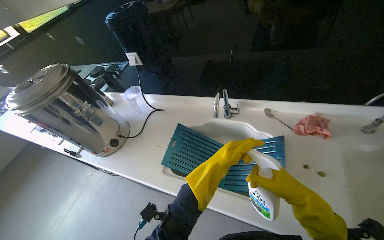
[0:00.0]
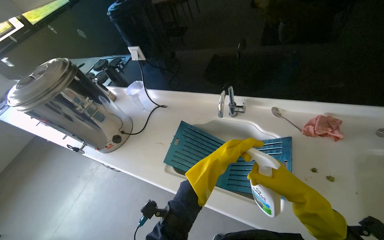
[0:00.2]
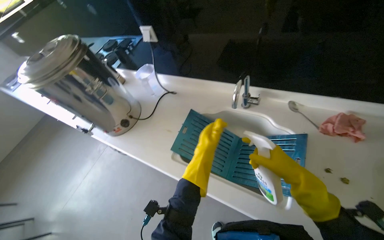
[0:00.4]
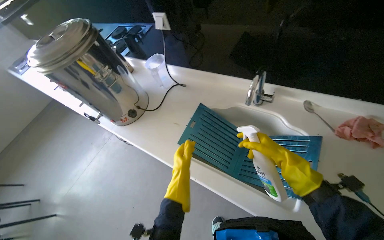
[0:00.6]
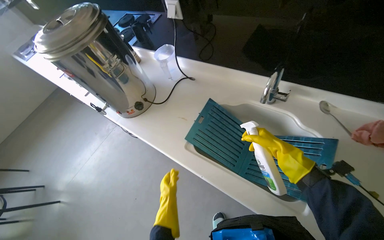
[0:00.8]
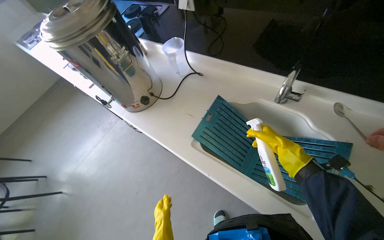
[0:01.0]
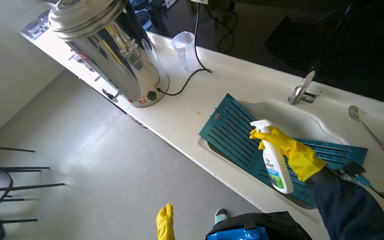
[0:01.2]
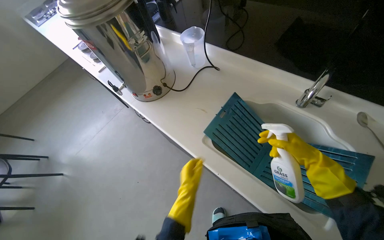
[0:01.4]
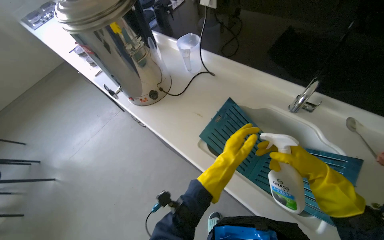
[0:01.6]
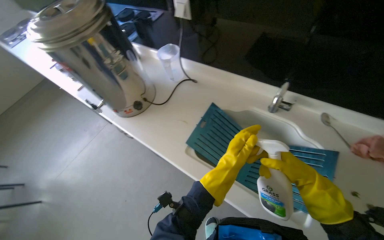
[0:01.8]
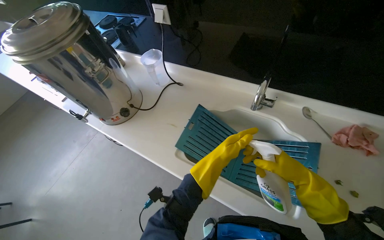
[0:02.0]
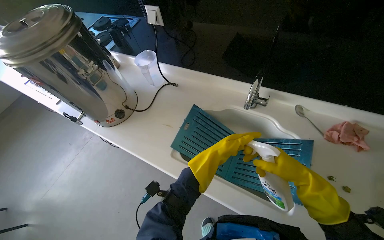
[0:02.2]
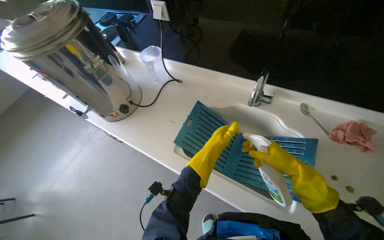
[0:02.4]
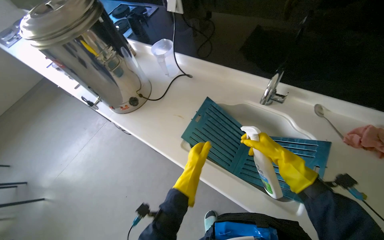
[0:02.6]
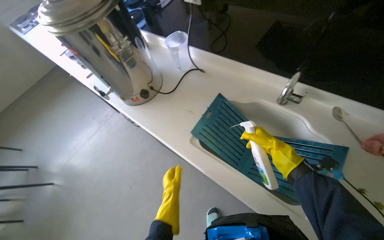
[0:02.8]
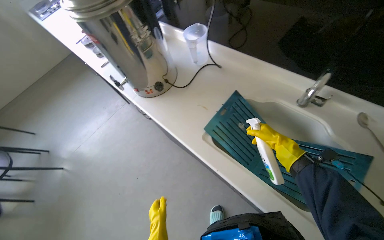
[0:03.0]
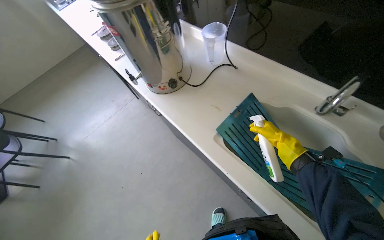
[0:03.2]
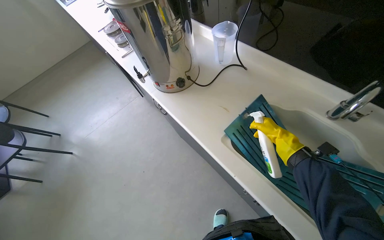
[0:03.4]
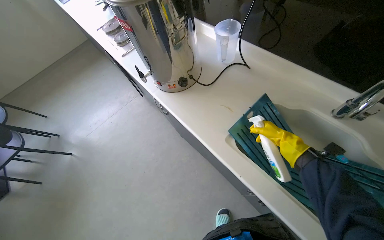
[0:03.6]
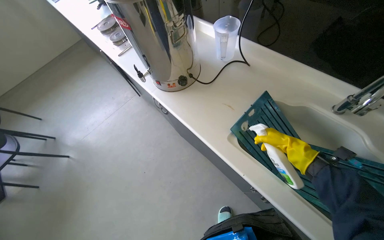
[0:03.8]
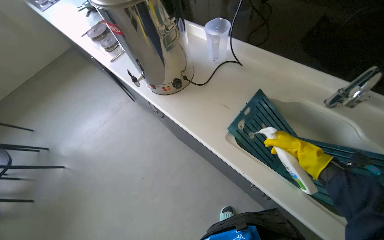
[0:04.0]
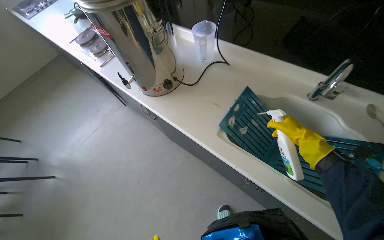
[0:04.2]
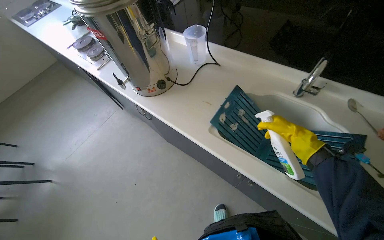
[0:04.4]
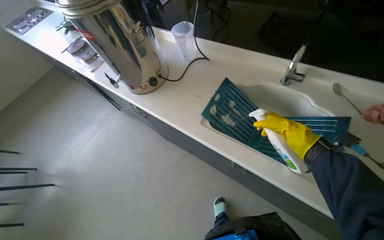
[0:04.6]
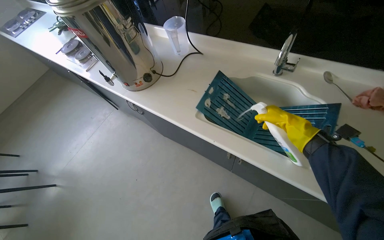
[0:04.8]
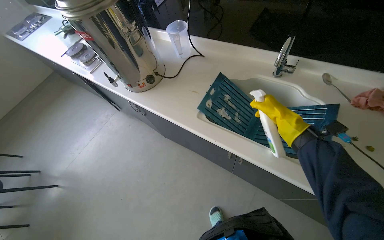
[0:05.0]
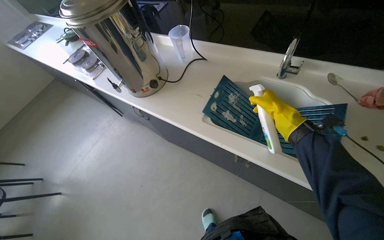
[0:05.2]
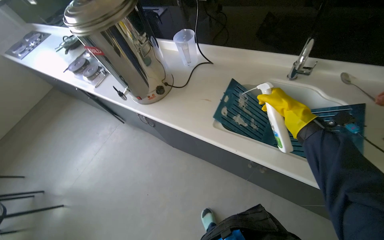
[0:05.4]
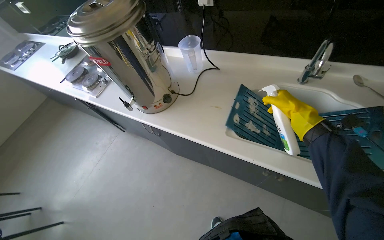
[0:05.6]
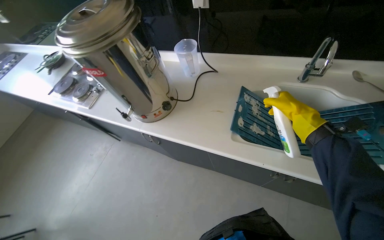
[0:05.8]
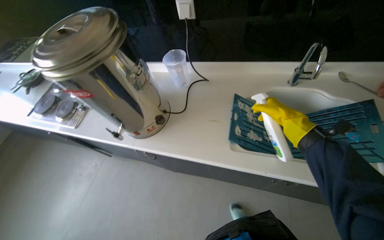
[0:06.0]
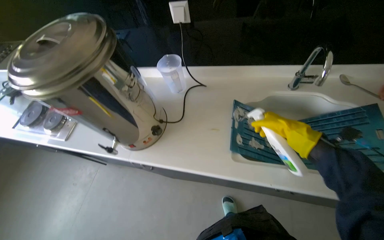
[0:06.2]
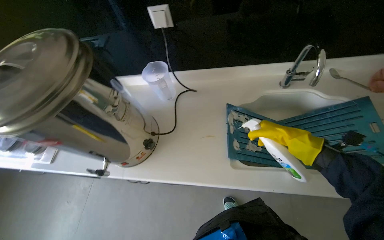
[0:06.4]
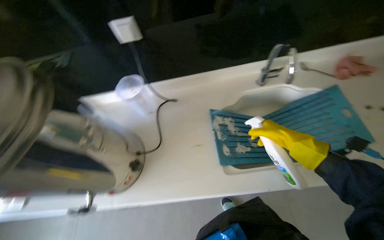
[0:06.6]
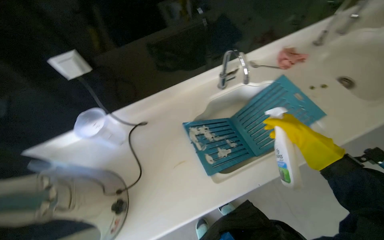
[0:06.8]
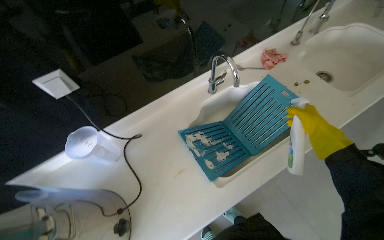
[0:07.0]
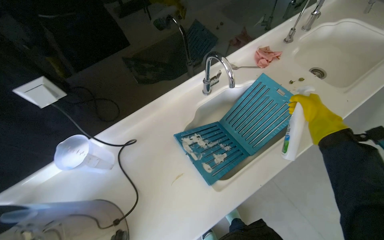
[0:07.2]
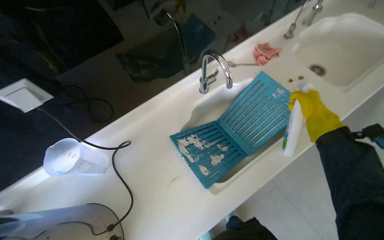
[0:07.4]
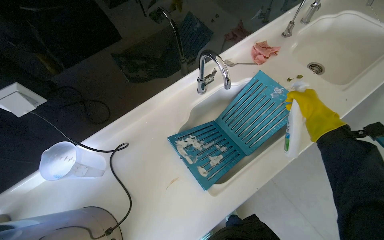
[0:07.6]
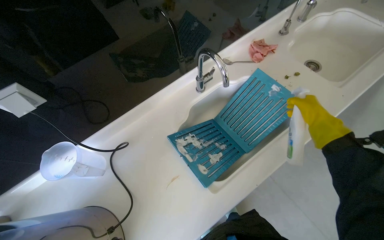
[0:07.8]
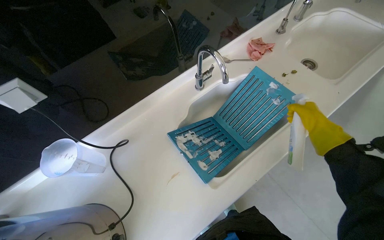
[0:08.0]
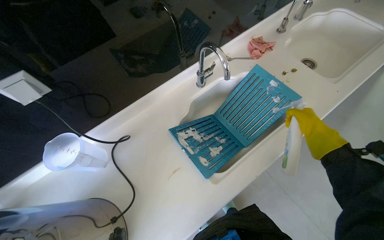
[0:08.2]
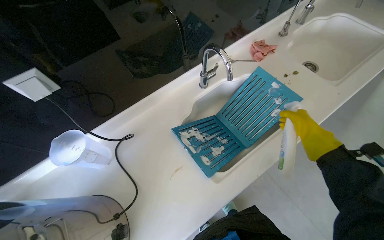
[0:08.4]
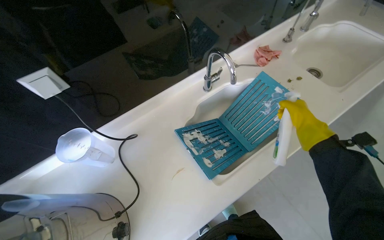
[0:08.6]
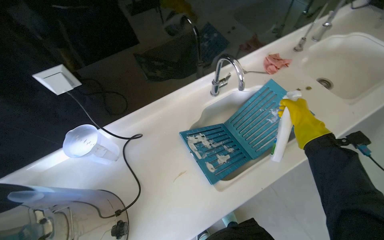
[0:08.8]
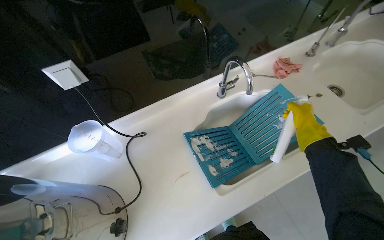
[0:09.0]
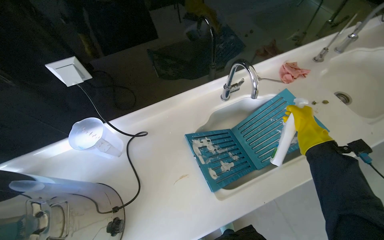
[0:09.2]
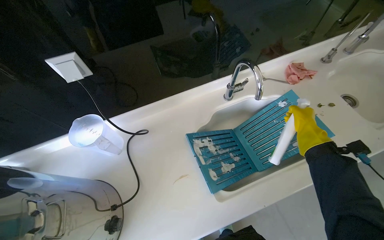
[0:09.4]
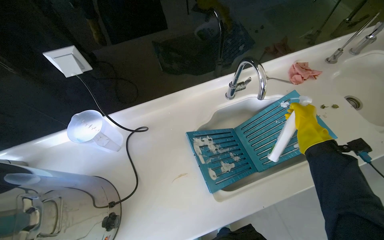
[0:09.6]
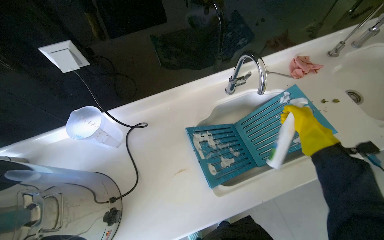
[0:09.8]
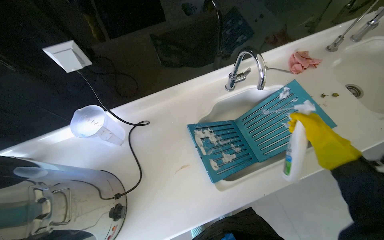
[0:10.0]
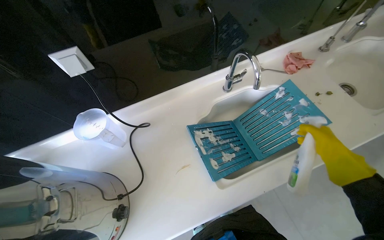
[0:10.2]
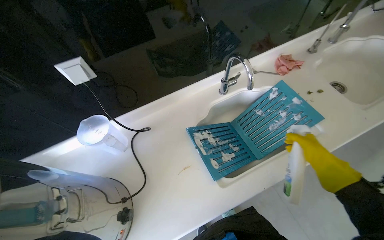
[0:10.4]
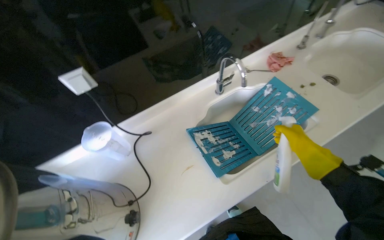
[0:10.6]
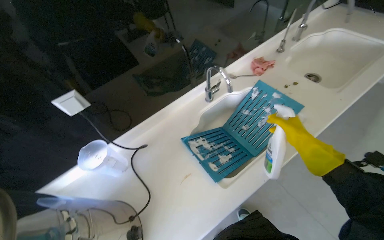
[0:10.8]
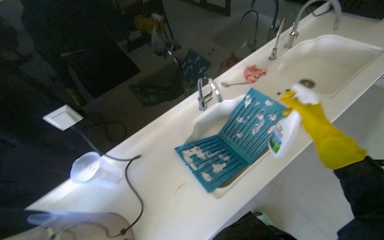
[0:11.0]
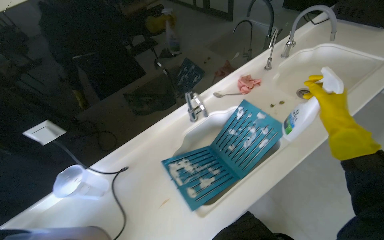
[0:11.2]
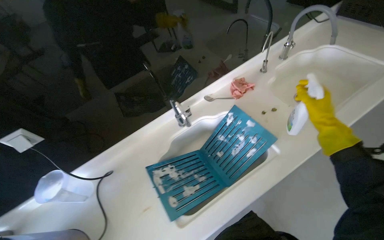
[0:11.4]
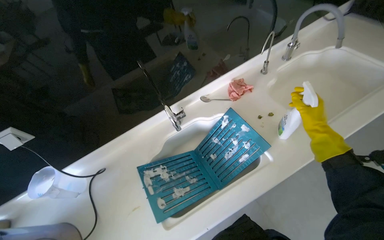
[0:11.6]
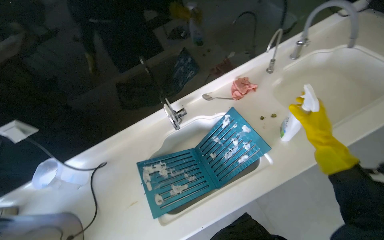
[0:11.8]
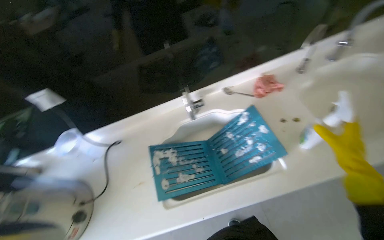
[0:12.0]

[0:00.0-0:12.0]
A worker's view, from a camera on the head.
Job: cleaning kitchen.
The whole recording: Preparing range hood filters for cleaning. The worker removes the first set of range hood filters, places them in the sink, cleans the sink, and sprays the filters with cleaning solution.
0:00.0 to 0:01.6: The view tilts approximately 15 degrees downward. The right hand is displaced up the picture by about 15 cm, and goes farther from the camera and returns, approximately 30 cm each way.
0:01.6 to 0:03.0: The left hand travels down the picture and to the left by approximately 30 cm. Meanwhile the right hand heads farther from the camera, covering about 20 cm.
0:03.0 to 0:04.4: The right hand travels nearer to the camera by roughly 10 cm.
0:06.0 to 0:07.6: The wearer looks roughly 50 degrees further to the right.
0:09.0 to 0:10.4: The right hand travels down the picture and nearer to the camera by some 15 cm.

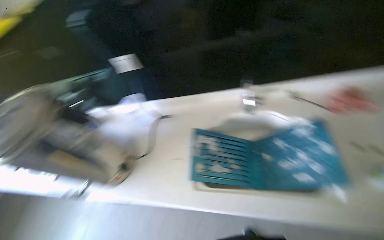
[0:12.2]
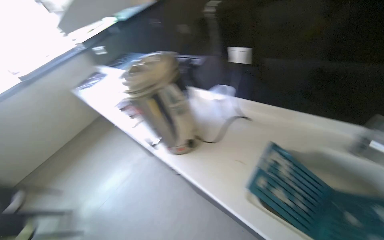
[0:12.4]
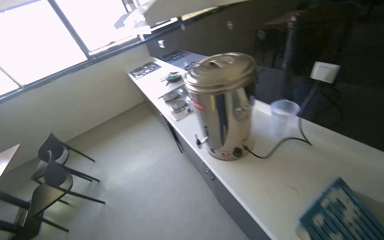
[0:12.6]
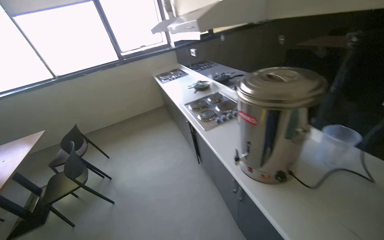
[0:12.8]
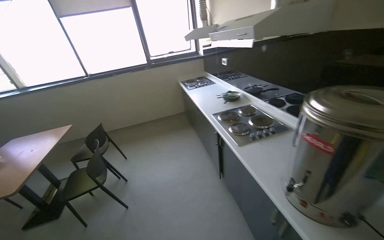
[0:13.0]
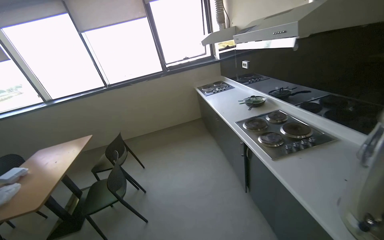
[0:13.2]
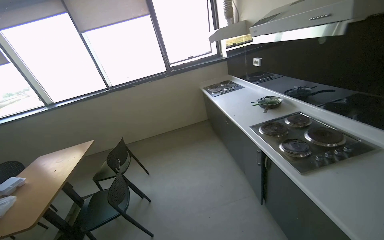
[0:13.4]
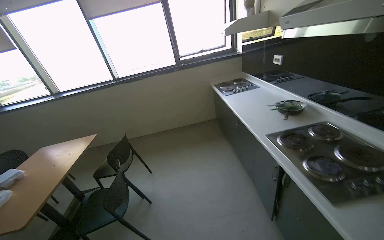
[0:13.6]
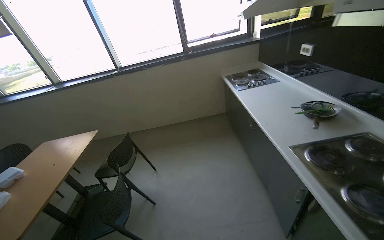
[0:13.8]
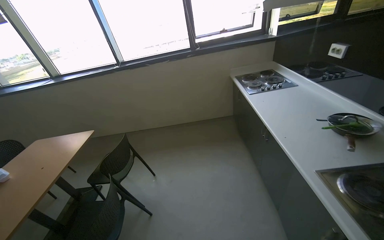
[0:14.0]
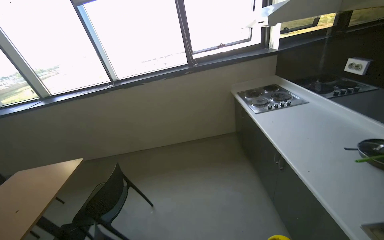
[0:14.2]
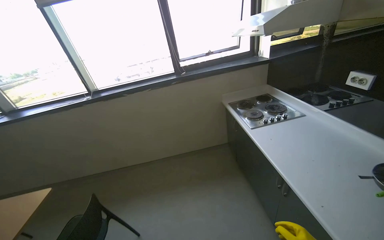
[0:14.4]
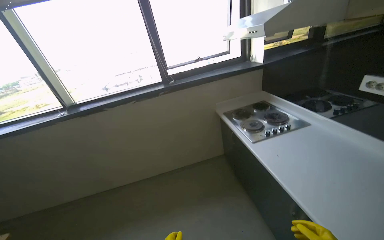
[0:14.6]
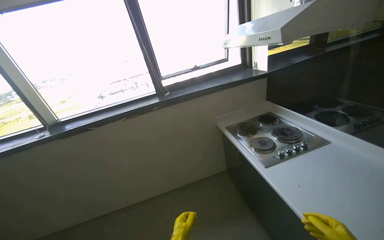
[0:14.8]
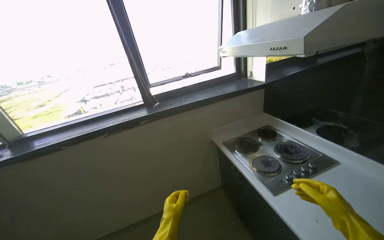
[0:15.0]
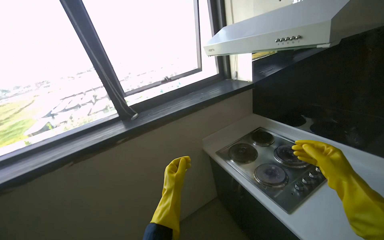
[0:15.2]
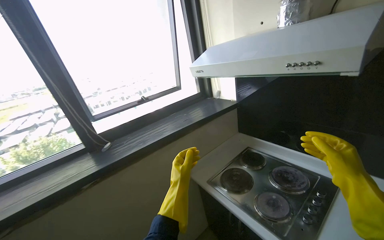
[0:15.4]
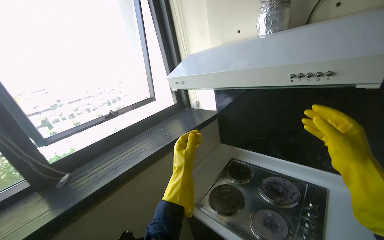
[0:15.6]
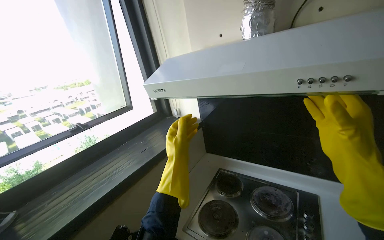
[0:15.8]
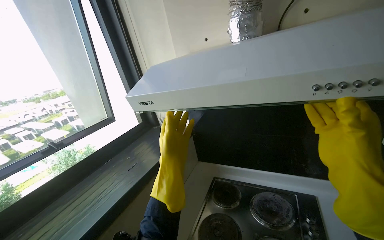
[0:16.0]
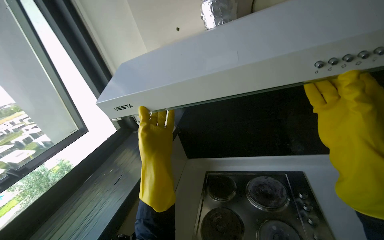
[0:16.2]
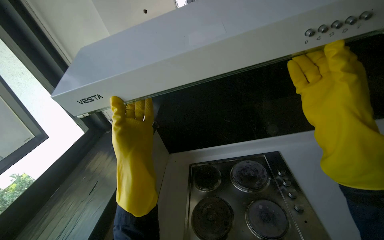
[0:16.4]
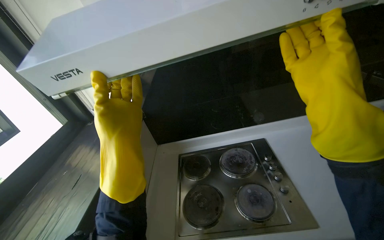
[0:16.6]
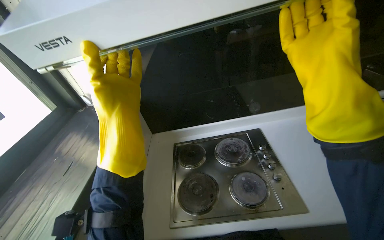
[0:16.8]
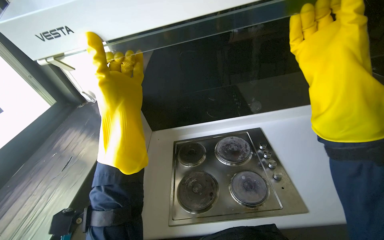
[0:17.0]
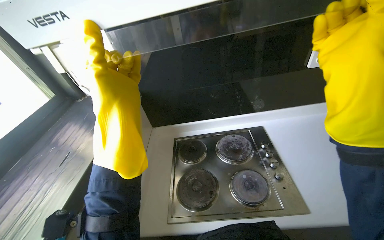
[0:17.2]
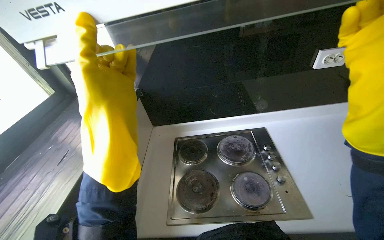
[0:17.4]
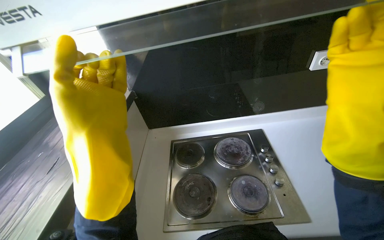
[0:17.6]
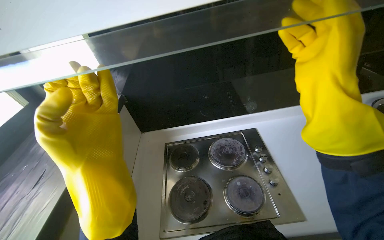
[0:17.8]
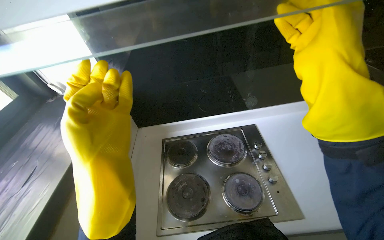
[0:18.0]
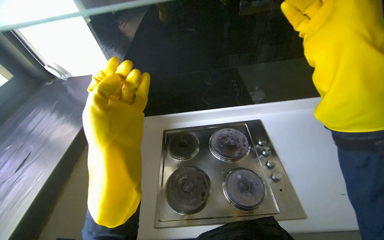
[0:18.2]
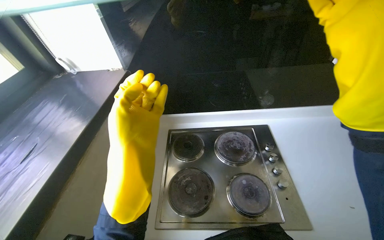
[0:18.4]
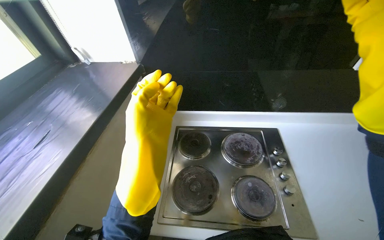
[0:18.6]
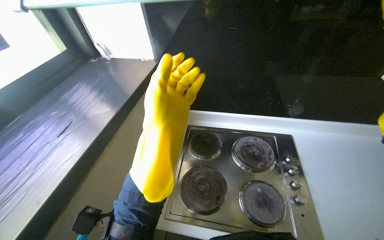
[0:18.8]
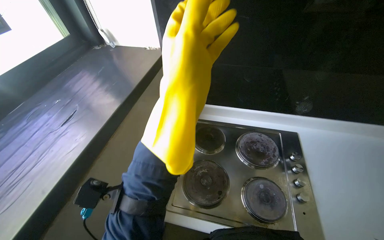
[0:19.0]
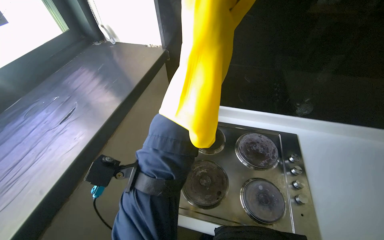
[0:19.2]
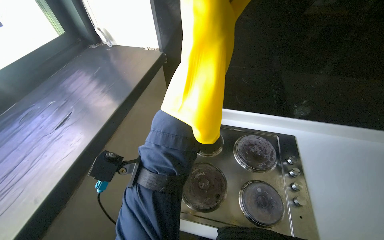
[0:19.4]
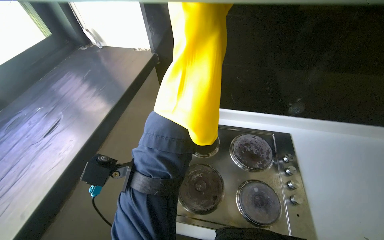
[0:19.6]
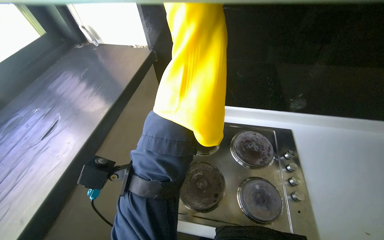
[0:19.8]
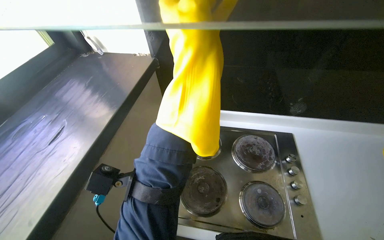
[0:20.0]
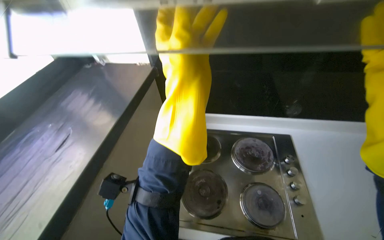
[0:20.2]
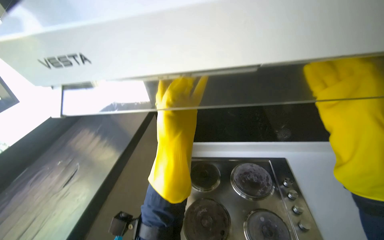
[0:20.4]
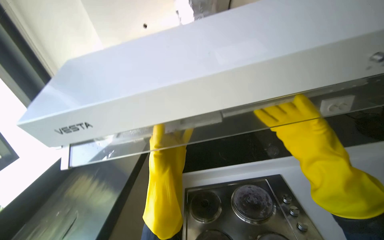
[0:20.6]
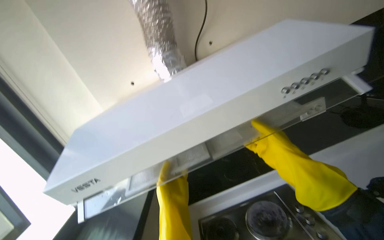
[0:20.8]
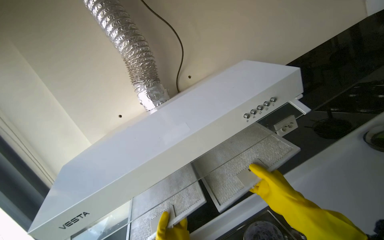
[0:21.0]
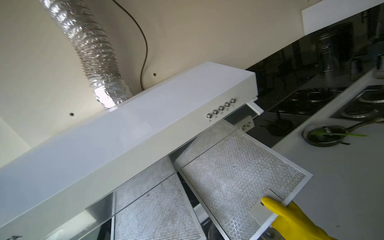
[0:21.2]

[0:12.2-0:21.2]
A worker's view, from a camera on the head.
Job: cleaning kitchen.
The whole recording: Preparing range hood filters for cleaning. The worker removes the first set of range hood filters, places them in the sink, cleans the sink, and sprays the filters with cleaning solution.
0:12.2 to 0:13.8: The camera travels roughly 1 m. The head rotates some 75 degrees to the left.
0:13.8 to 0:15.2: The head travels approximately 1.5 m. The head rotates about 25 degrees to the right.
0:15.2 to 0:16.6: The head travels some 60 cm. The wearer's head swings about 60 degrees to the right.
0:19.8 to 0:21.2: The head turns to the right by roughly 35 degrees. The view tilts roughly 45 degrees upward.
